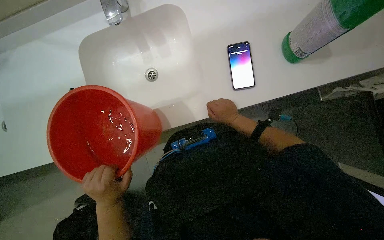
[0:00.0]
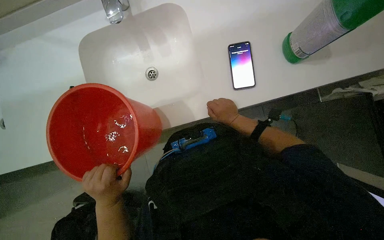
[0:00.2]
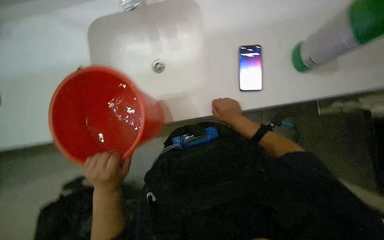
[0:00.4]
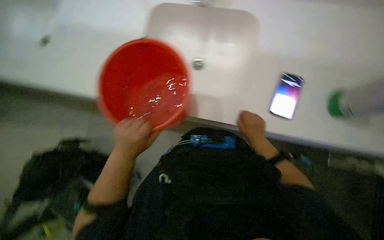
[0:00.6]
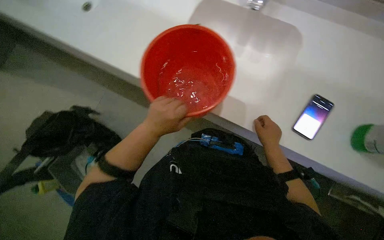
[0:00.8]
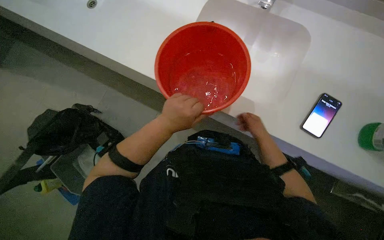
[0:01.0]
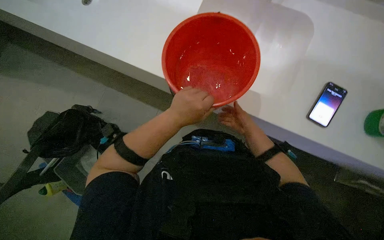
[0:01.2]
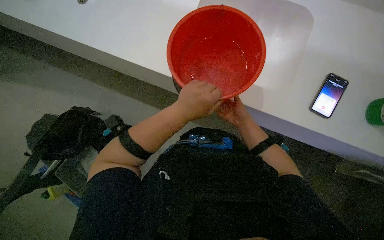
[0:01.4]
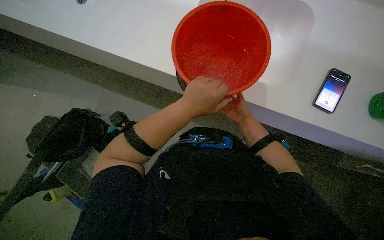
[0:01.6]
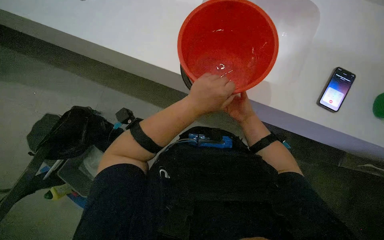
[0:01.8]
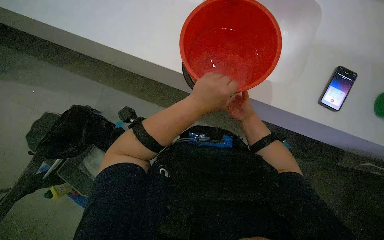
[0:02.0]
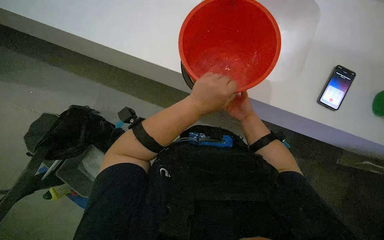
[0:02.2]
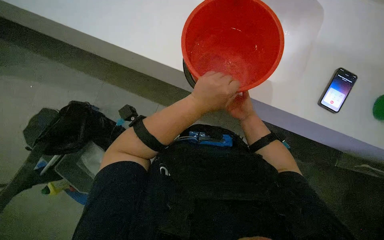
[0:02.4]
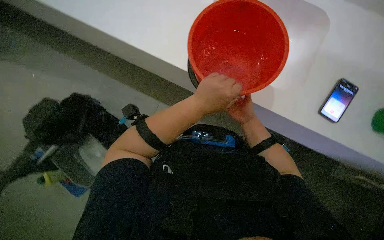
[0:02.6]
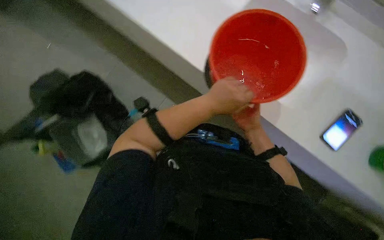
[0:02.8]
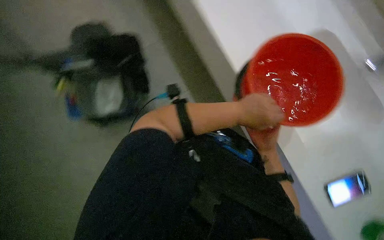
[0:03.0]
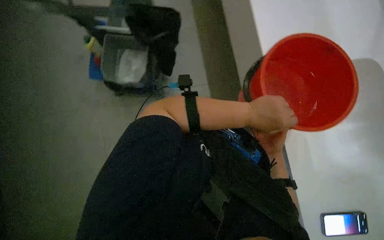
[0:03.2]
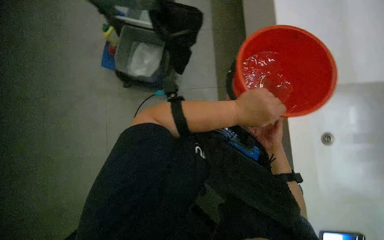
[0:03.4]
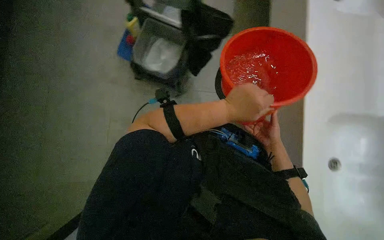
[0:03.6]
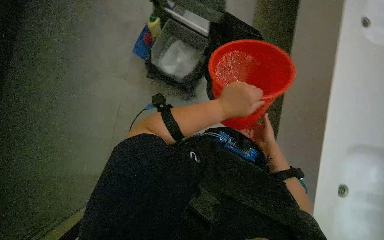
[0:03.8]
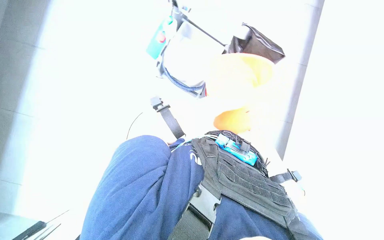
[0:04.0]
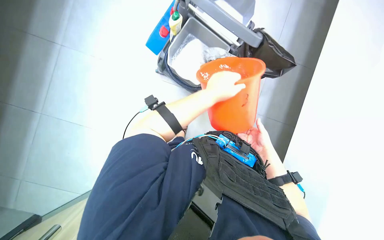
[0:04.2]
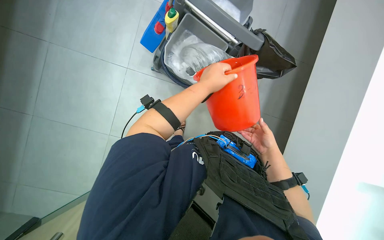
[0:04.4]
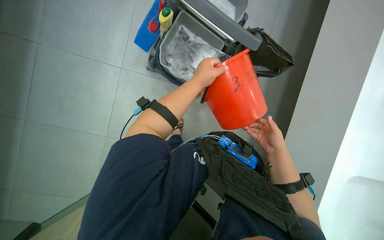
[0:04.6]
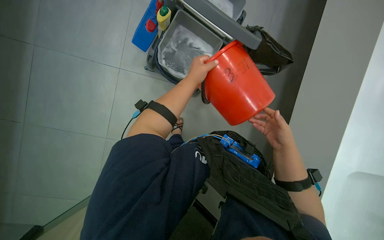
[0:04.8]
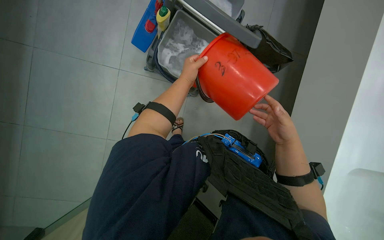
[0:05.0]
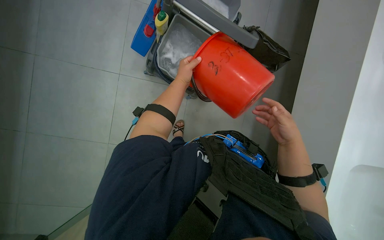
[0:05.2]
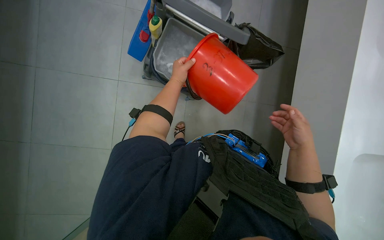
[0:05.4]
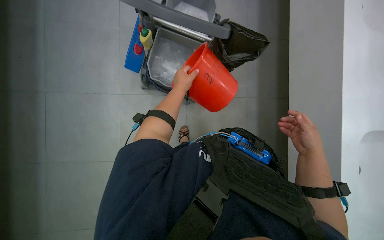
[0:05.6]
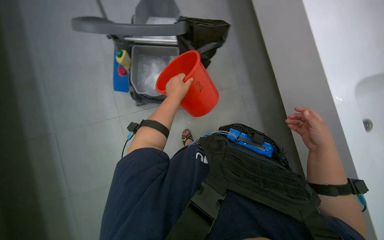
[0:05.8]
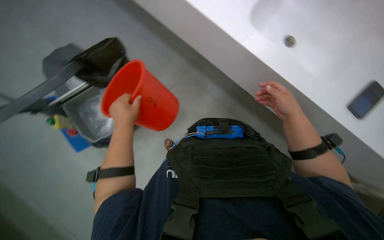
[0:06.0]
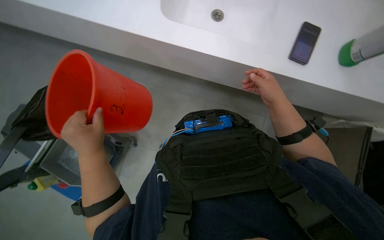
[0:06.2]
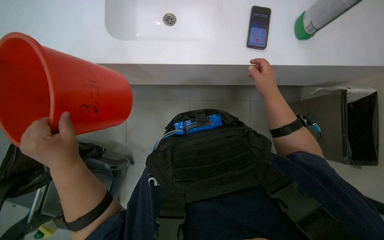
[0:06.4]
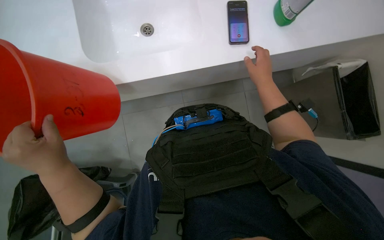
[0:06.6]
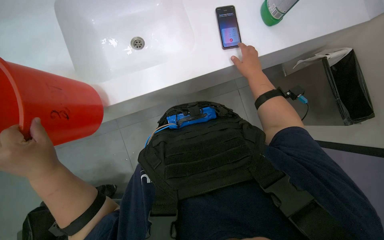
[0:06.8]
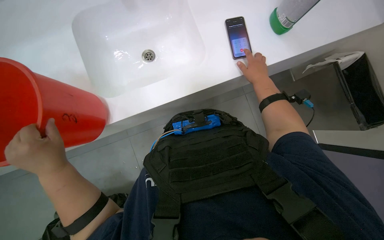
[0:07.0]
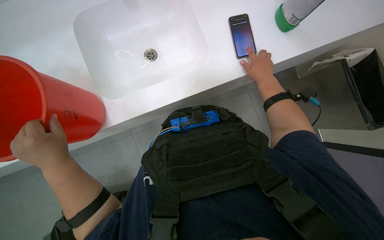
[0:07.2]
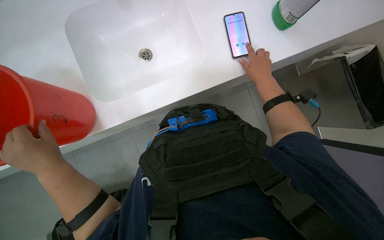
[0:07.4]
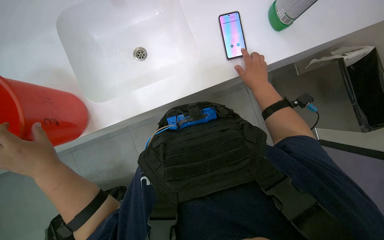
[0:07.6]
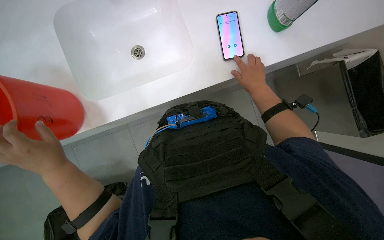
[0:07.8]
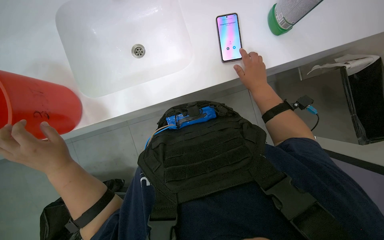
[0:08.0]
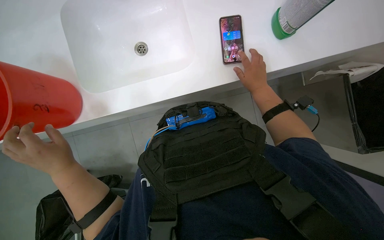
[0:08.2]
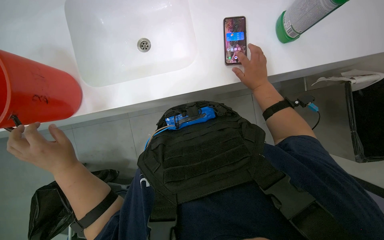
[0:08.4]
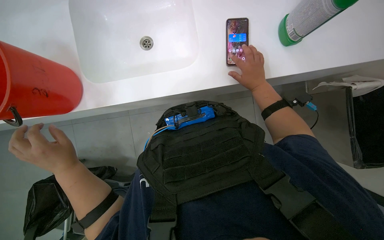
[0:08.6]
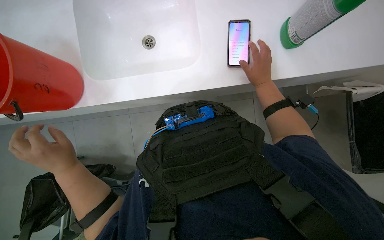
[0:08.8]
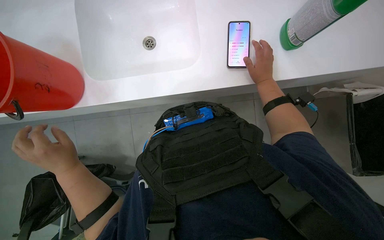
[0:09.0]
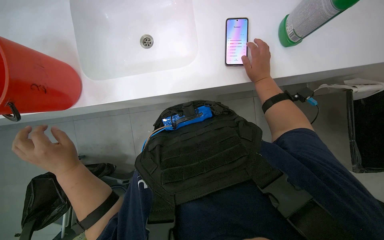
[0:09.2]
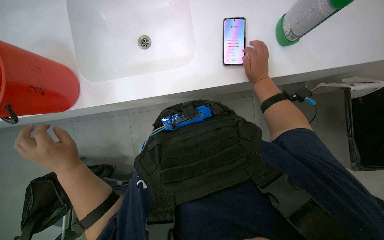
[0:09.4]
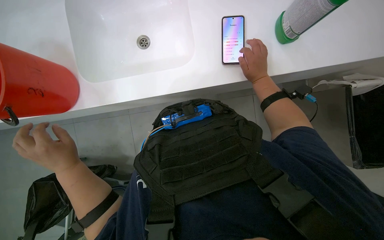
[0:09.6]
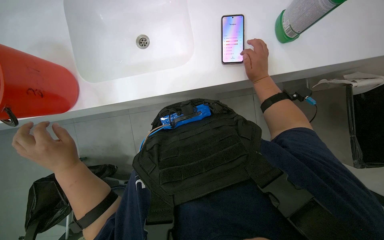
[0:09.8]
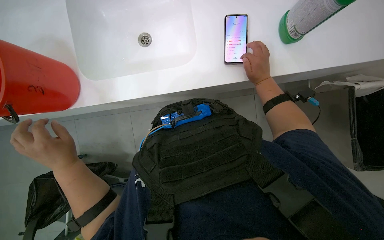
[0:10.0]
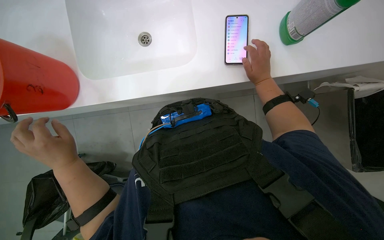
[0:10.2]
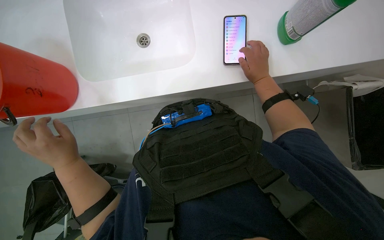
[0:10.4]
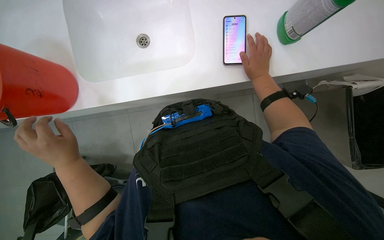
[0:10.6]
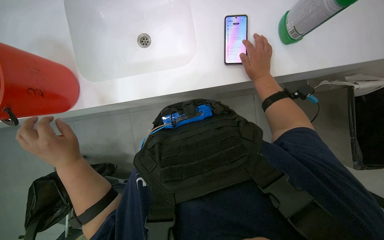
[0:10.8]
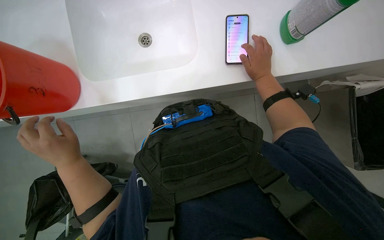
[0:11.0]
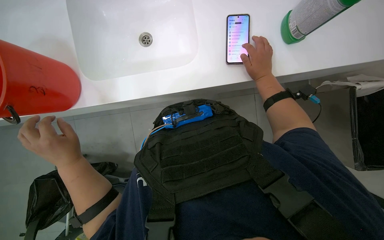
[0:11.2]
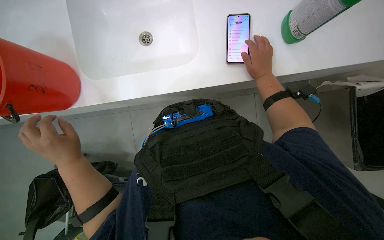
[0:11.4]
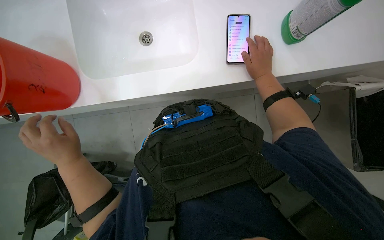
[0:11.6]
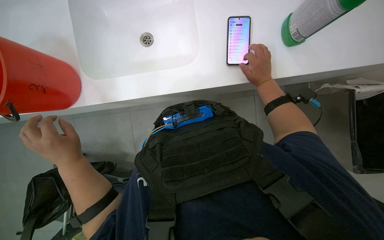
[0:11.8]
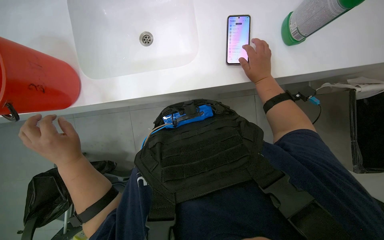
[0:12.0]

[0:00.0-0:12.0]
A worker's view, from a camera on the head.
Job: preparing cleaning supplies.
The whole recording: Preparing cleaning solution. The worker fills a bucket with water and cleaning solution, then pours it into a cleaning cart and prepares a mop.
0:00.0 to 0:01.6: The scene turns roughly 35 degrees clockwise in the picture.
0:01.6 to 0:03.0: Everything in view rotates approximately 40 degrees clockwise.
0:03.0 to 0:04.4: The scene turns roughly 35 degrees clockwise in the picture.
0:04.4 to 0:06.0: The scene rotates counterclockwise by roughly 35 degrees.
0:09.0 to 0:10.4: The hands make small movements and keep their place.
0:10.4 to 0:12.0: The hands stay in one place.

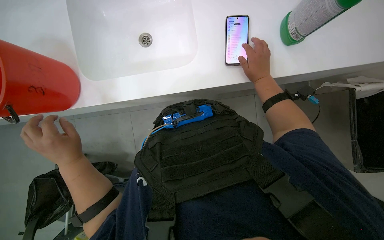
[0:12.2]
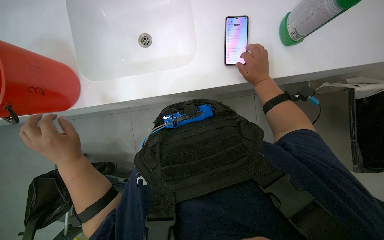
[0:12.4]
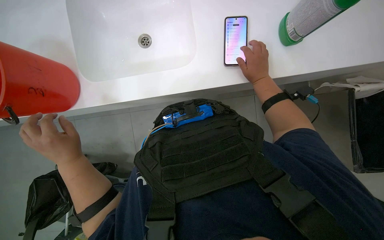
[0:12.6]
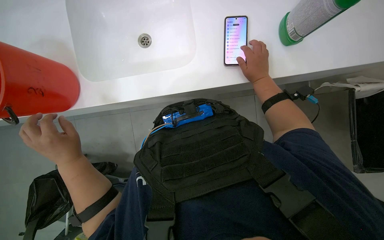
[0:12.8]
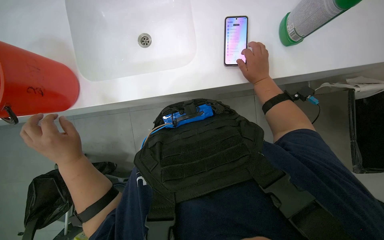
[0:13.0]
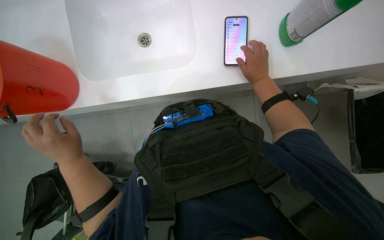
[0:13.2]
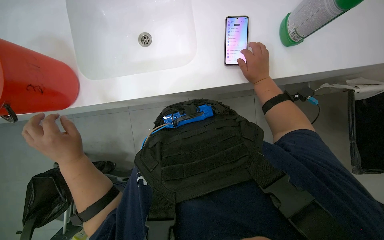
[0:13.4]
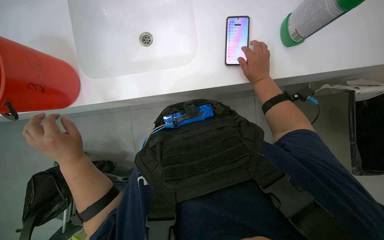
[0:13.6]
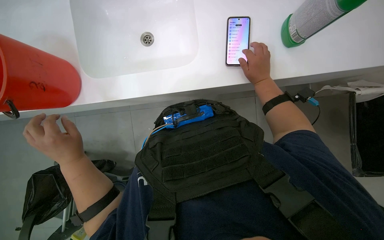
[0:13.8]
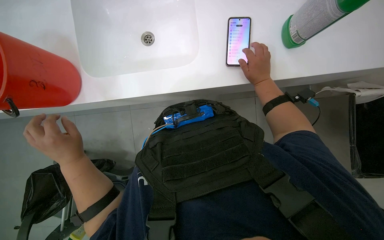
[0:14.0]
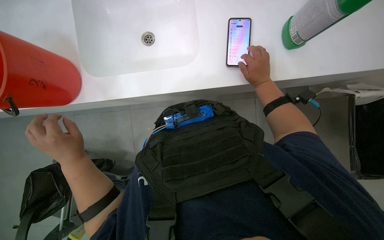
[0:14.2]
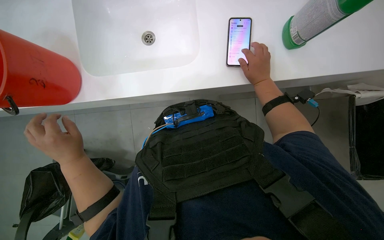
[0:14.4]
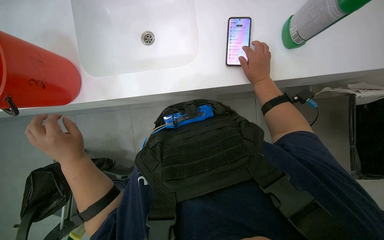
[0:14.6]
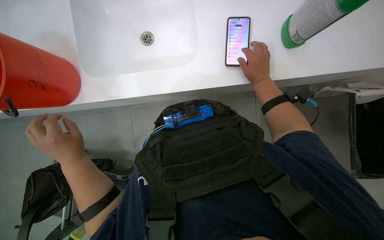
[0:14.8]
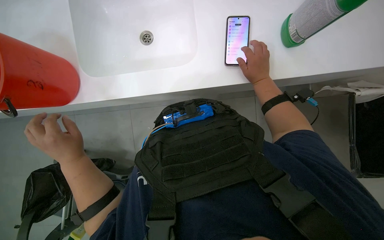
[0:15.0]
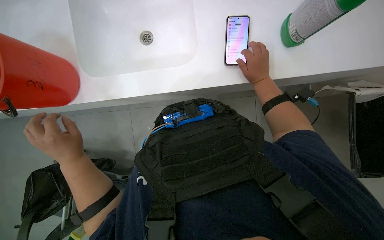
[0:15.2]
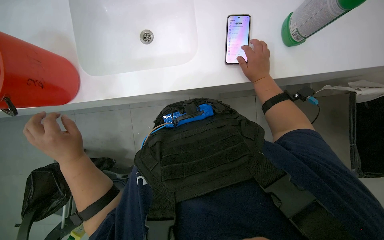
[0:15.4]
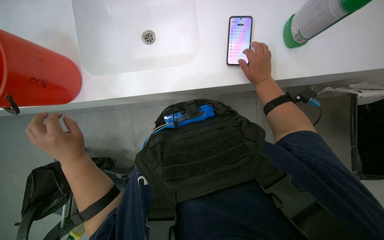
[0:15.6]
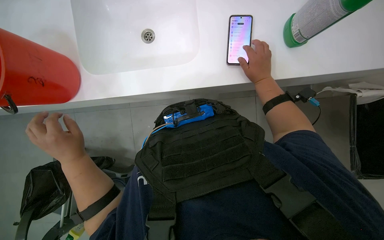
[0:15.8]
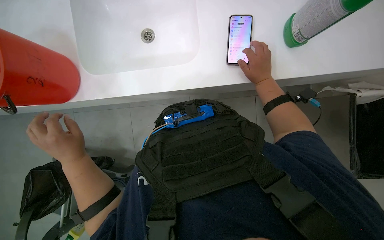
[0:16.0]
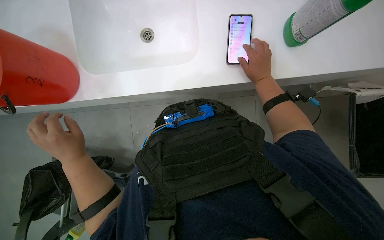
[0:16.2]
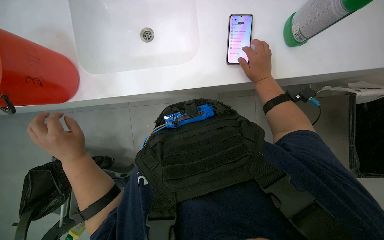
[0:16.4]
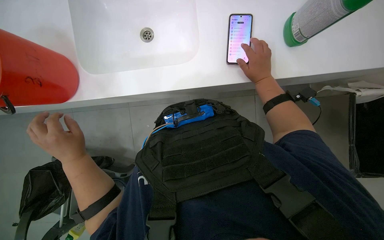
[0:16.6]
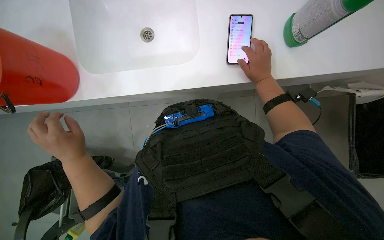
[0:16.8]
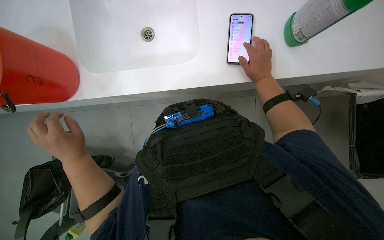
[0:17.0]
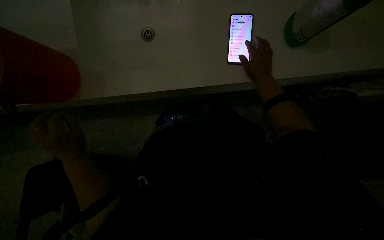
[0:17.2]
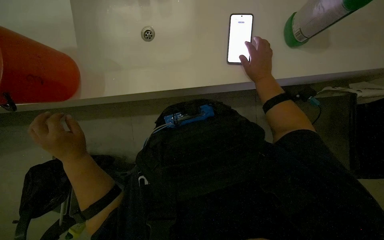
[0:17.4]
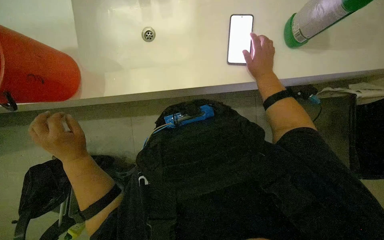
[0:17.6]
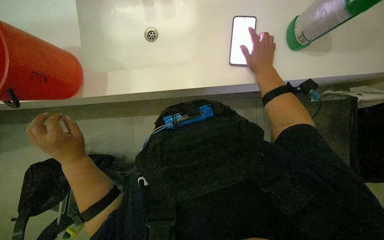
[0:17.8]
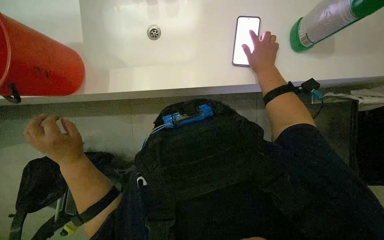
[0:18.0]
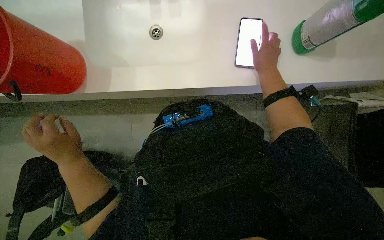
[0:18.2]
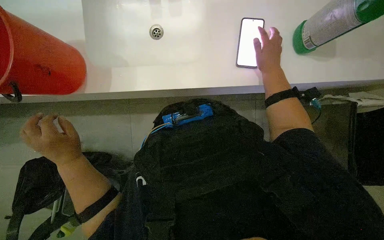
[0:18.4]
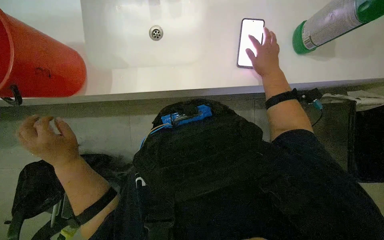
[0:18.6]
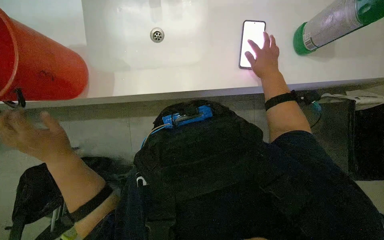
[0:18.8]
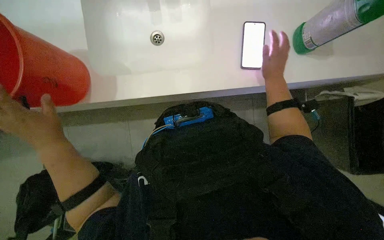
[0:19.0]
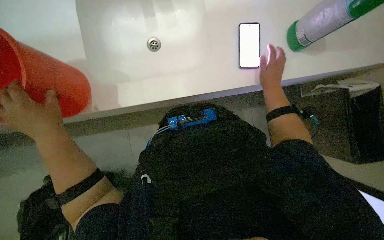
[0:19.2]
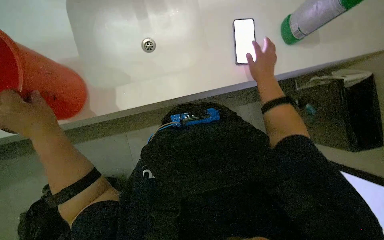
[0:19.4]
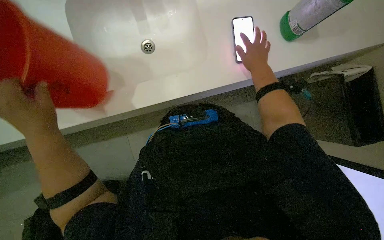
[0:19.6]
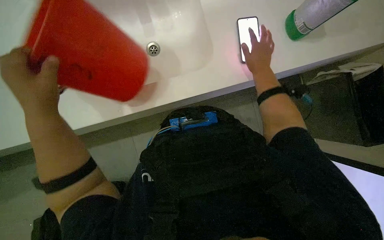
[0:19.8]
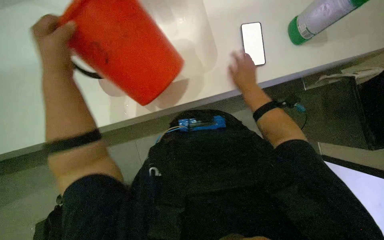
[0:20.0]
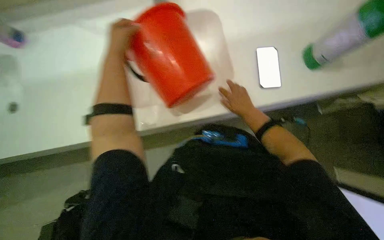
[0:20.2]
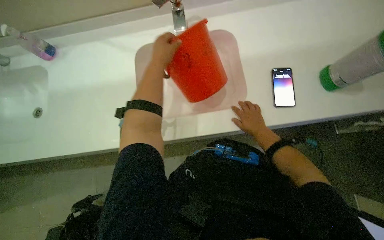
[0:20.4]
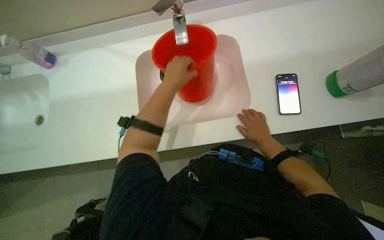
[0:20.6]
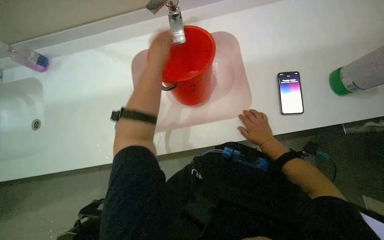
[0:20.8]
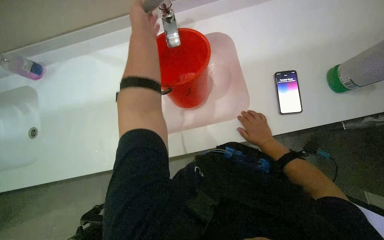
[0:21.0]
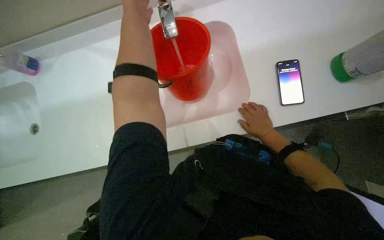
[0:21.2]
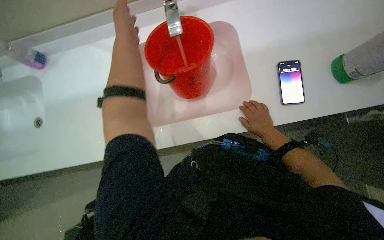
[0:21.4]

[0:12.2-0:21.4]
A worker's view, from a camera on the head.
Job: preparing cleaning supplies.
The whole recording: Preparing cleaning solution. The worker fills a bucket with water and cleaning solution, then pours it into a cleaning cart and prepares a mop.
0:12.2 to 0:15.2: The hands are busy where they are.
0:15.2 to 0:16.8: The hands keep their place.
0:18.4 to 0:19.8: The left hand moves up the picture and nearer to the camera, some 25 cm.
0:19.8 to 0:21.4: The right hand goes approximately 10 cm down the picture. Meanwhile the left hand heads up the picture, covering roughly 25 cm.
